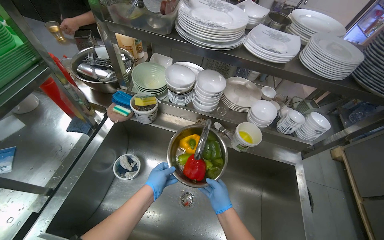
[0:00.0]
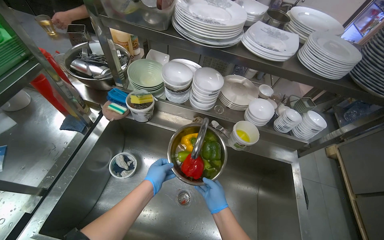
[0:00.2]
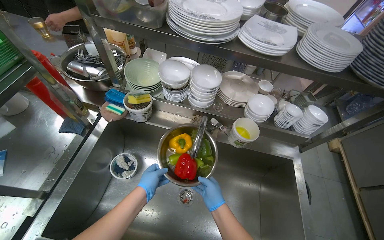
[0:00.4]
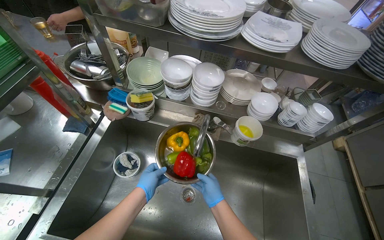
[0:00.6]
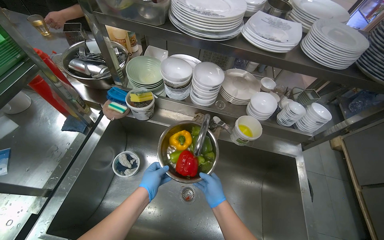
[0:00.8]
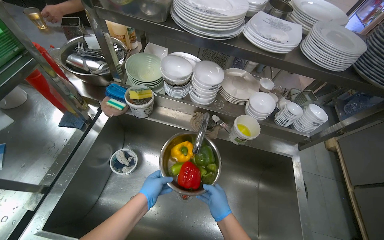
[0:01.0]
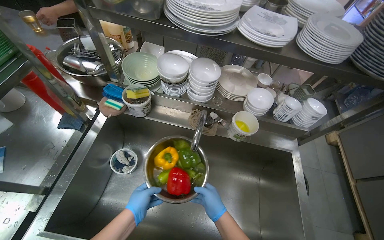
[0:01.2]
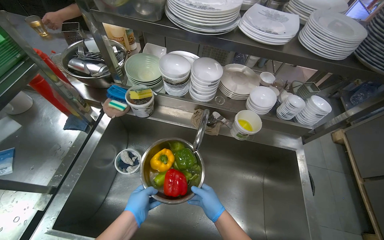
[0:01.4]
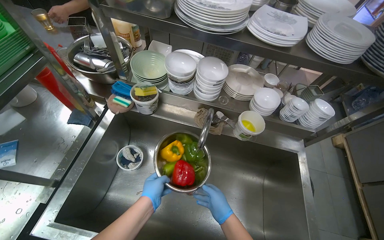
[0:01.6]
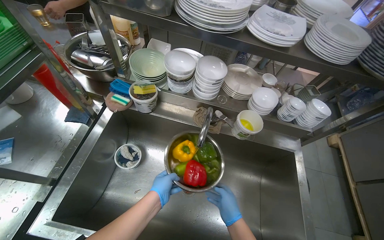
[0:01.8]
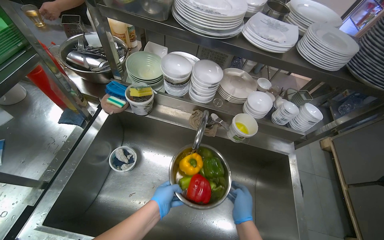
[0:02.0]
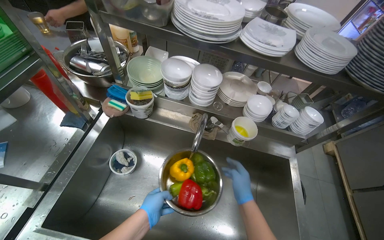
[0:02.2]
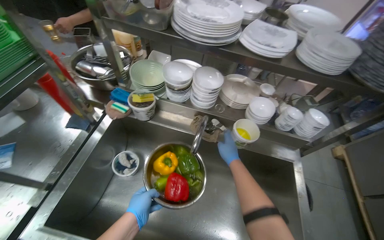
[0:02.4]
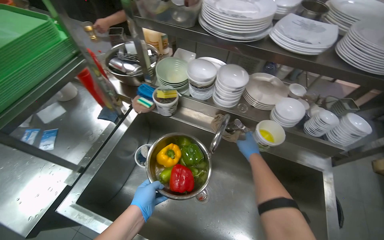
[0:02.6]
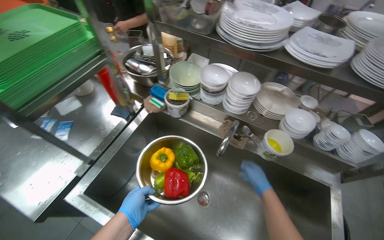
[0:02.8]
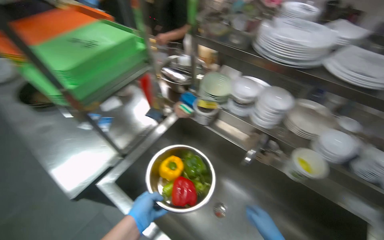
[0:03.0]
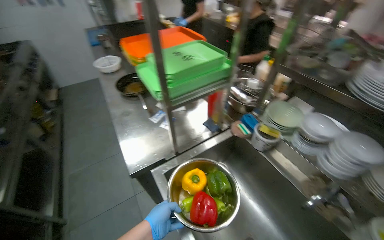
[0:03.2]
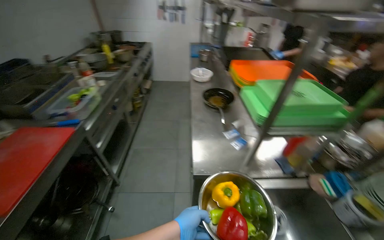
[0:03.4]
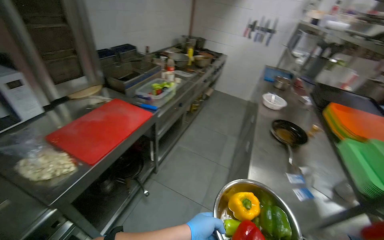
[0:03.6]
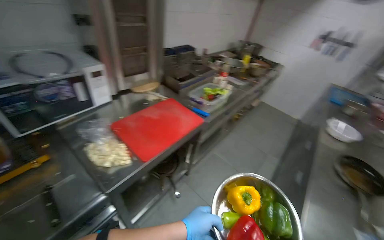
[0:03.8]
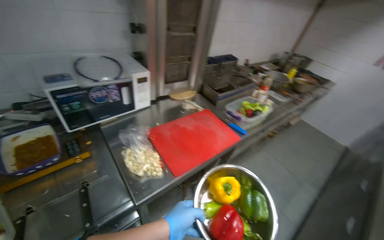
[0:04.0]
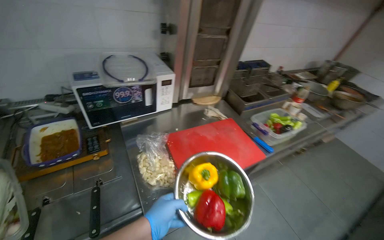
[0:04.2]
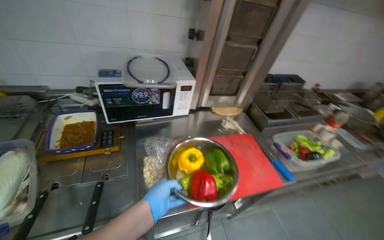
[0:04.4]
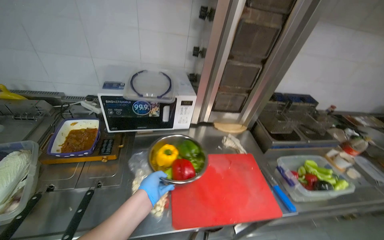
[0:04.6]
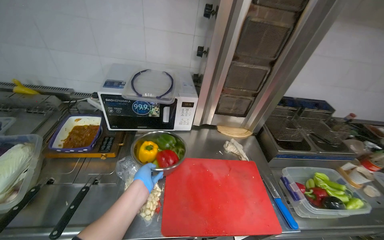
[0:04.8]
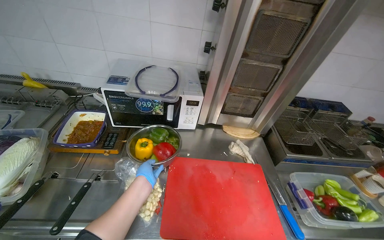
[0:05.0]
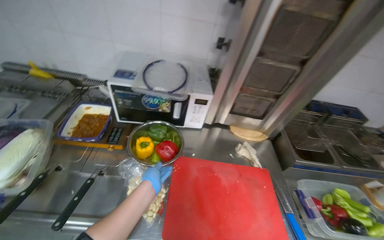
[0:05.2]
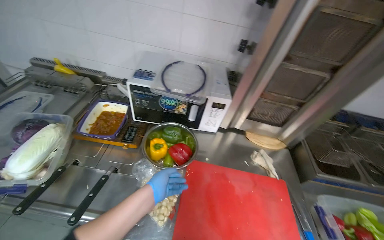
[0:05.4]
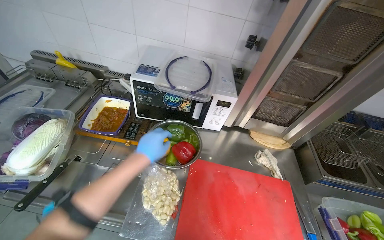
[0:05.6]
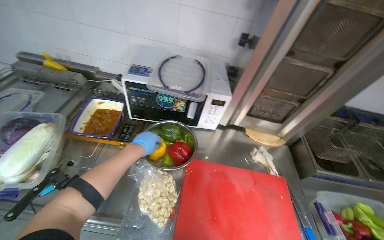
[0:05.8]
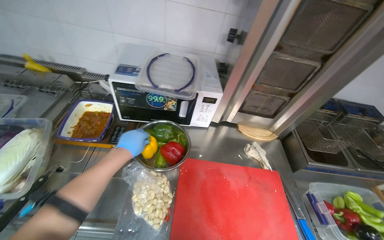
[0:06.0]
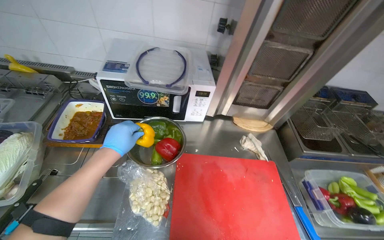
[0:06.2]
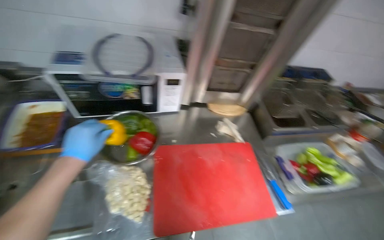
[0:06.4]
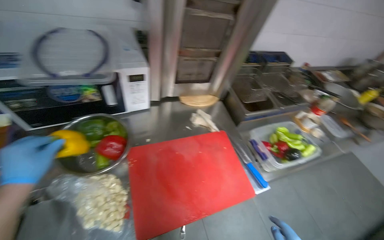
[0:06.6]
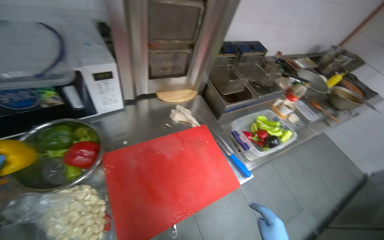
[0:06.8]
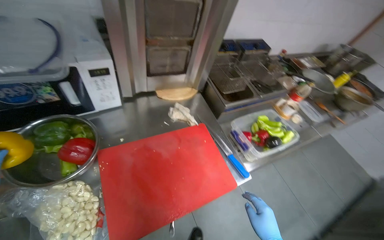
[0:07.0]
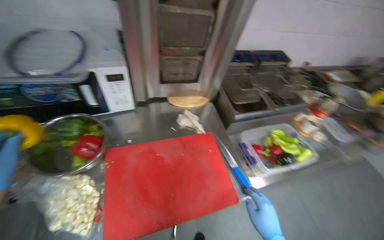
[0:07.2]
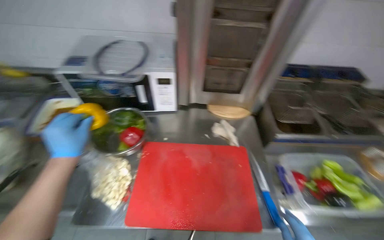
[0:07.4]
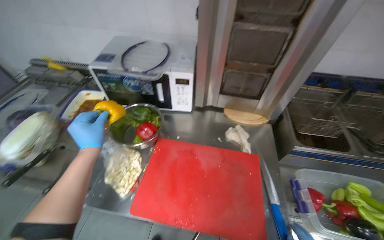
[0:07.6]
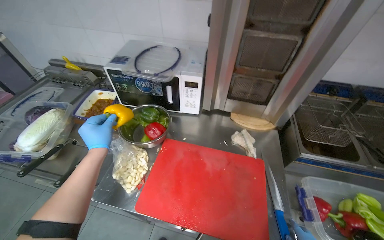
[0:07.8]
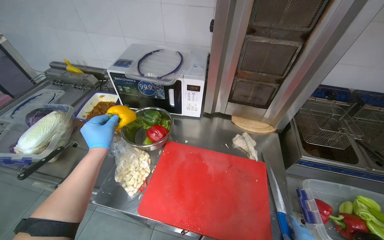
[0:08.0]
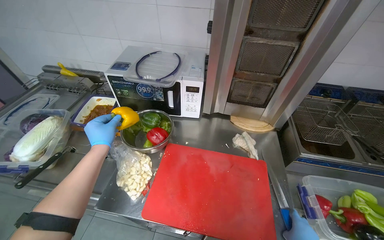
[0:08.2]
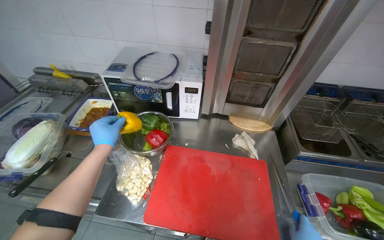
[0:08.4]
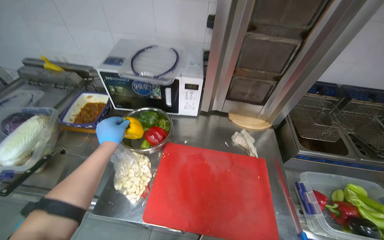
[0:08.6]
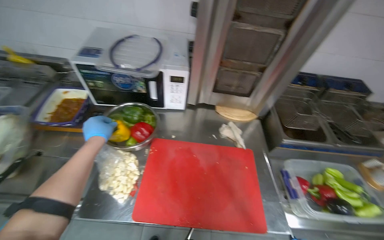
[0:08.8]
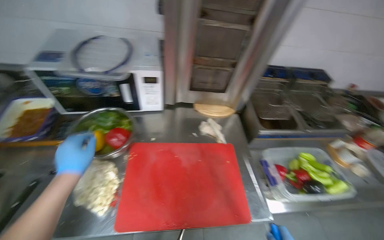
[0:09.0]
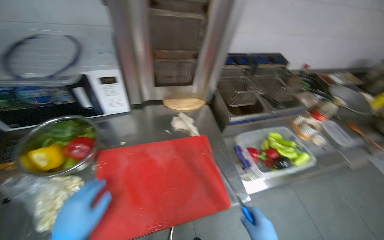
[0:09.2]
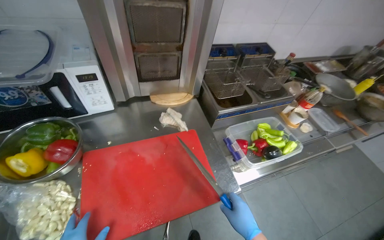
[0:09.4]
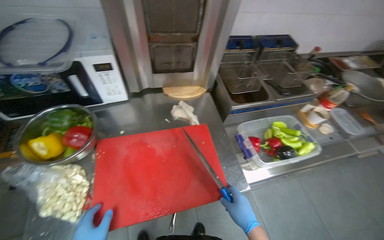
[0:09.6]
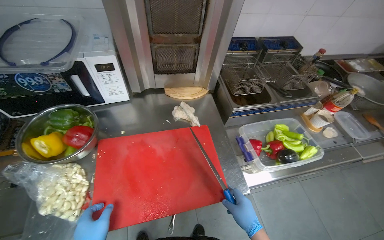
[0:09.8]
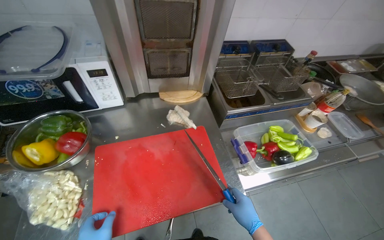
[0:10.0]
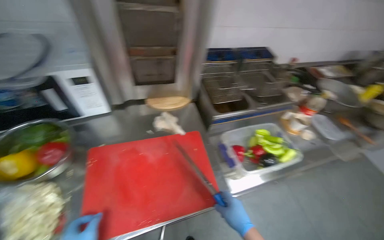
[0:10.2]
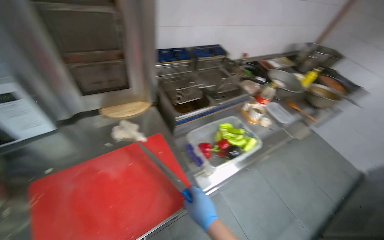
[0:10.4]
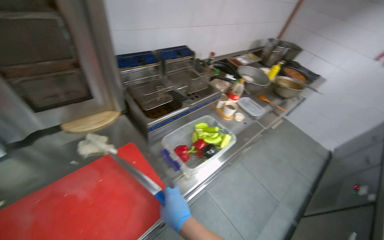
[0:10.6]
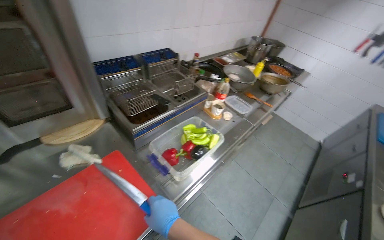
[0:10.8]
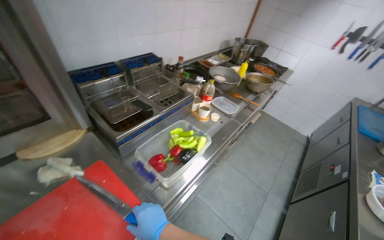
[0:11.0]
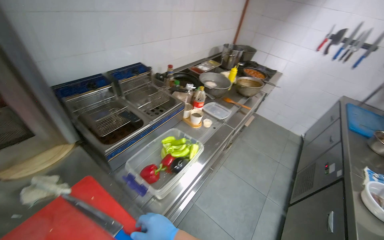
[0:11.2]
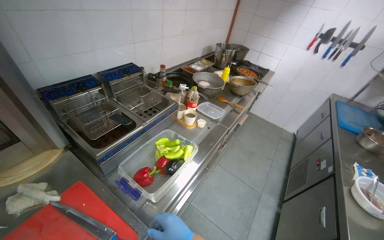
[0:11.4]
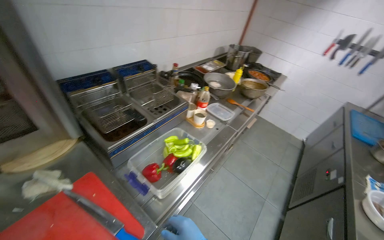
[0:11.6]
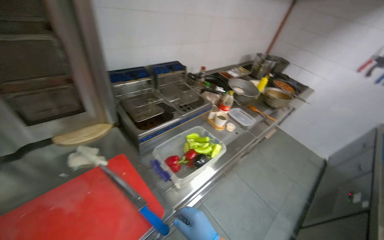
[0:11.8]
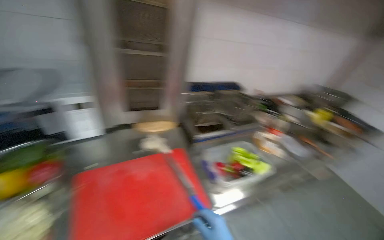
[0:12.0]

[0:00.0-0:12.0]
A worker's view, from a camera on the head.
Job: preparing food.
The whole recording: Taking component from refrigerator and washing vegetables. The worker takes the required component from the refrigerator, places vegetables into a dish, and washes them.
0:01.6 to 0:03.0: The wearer's head swings approximately 25 degrees to the left.
0:03.0 to 0:04.4: The head travels roughly 70 cm. The head turns to the left by about 130 degrees. The camera pitches upward, by roughly 20 degrees.
0:04.4 to 0:06.0: The wearer's head swings roughly 20 degrees to the left. The left hand moves nearer and farther over about 15 cm, changing direction 2 times.
0:09.0 to 0:10.4: The wearer's head swings about 25 degrees to the right.
0:10.4 to 0:12.0: The view tips upward by roughly 10 degrees.

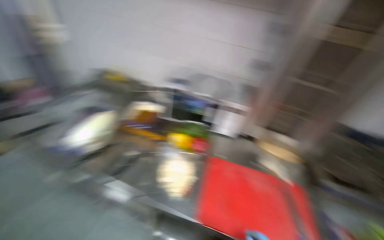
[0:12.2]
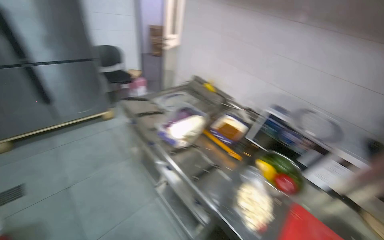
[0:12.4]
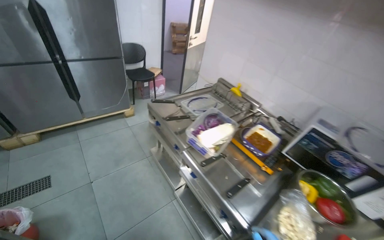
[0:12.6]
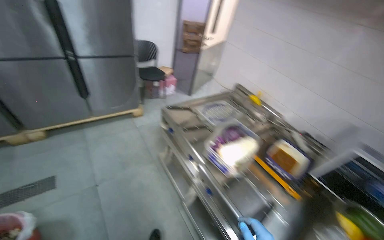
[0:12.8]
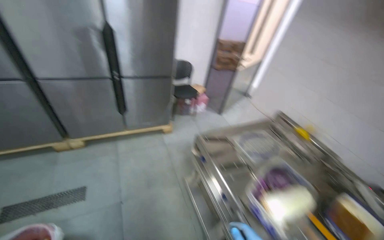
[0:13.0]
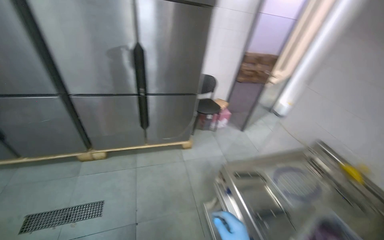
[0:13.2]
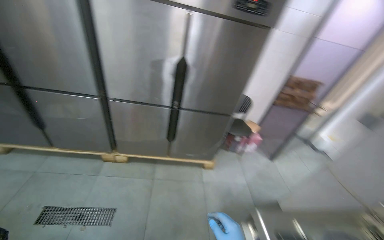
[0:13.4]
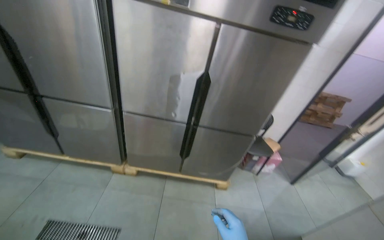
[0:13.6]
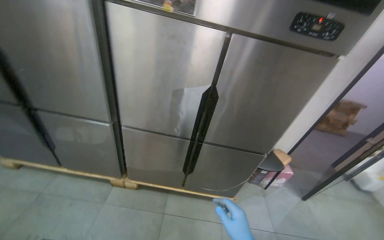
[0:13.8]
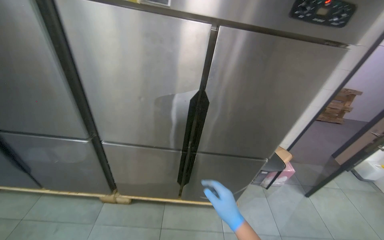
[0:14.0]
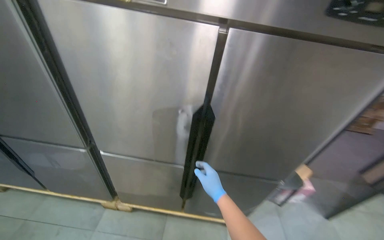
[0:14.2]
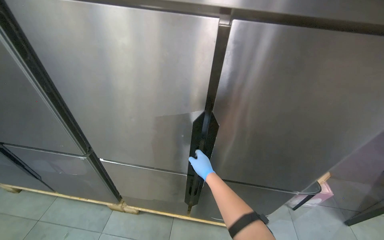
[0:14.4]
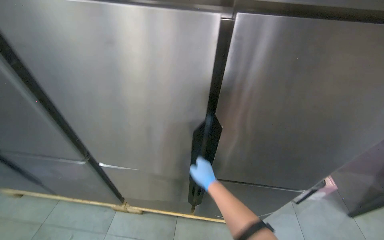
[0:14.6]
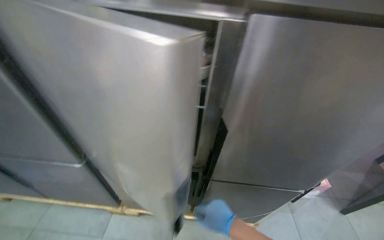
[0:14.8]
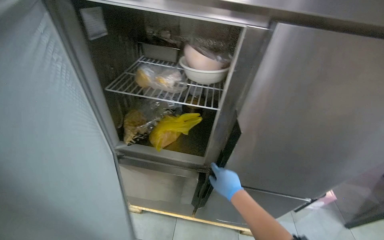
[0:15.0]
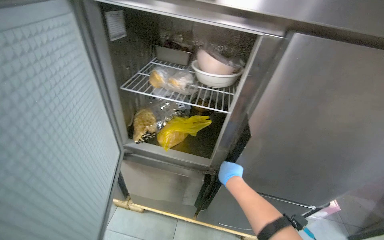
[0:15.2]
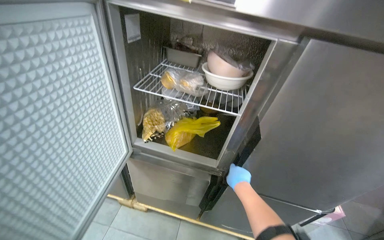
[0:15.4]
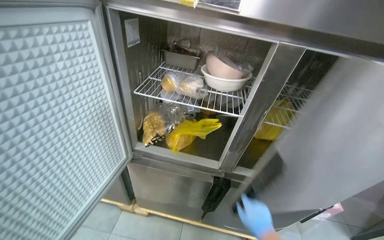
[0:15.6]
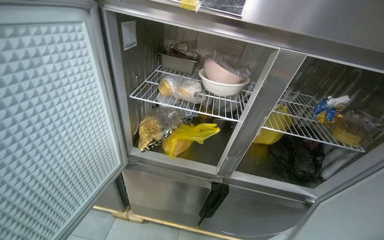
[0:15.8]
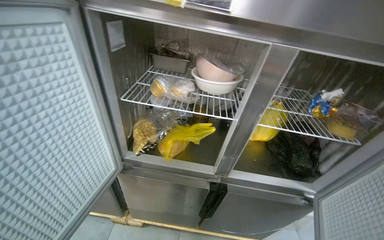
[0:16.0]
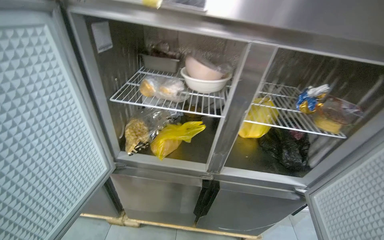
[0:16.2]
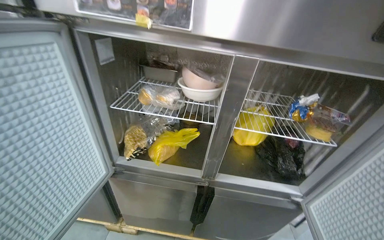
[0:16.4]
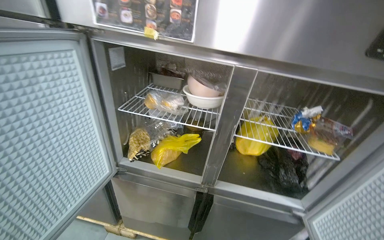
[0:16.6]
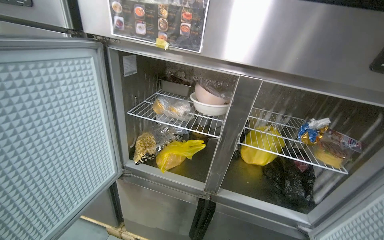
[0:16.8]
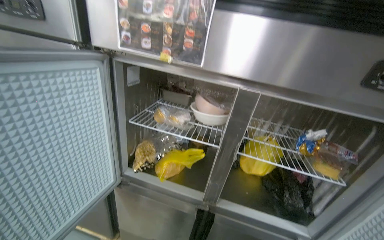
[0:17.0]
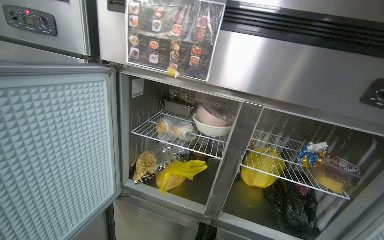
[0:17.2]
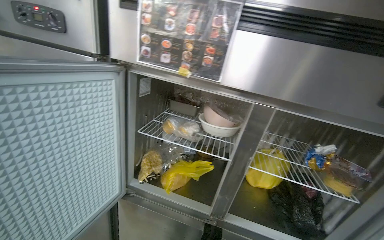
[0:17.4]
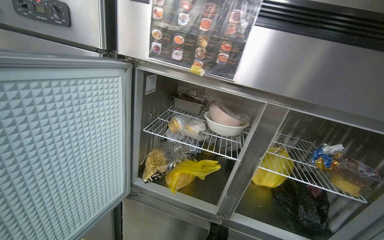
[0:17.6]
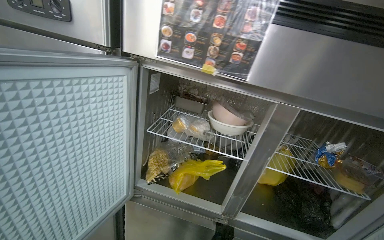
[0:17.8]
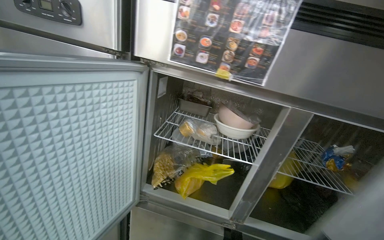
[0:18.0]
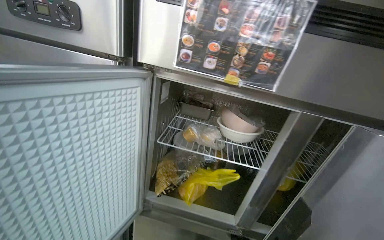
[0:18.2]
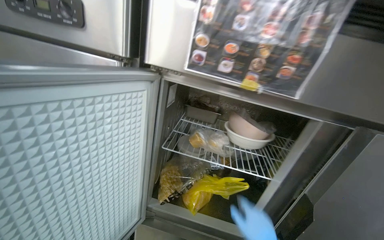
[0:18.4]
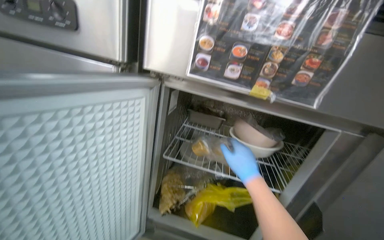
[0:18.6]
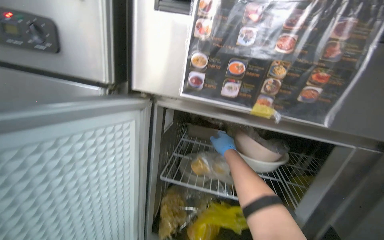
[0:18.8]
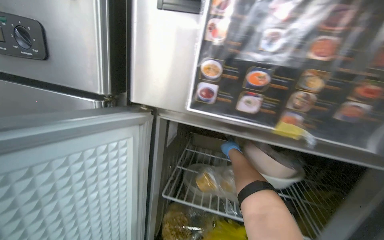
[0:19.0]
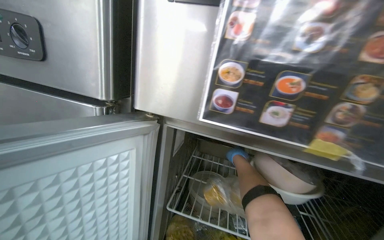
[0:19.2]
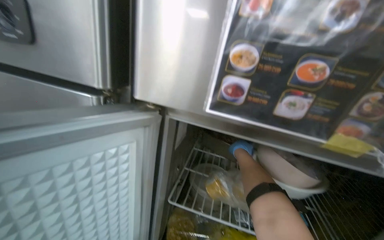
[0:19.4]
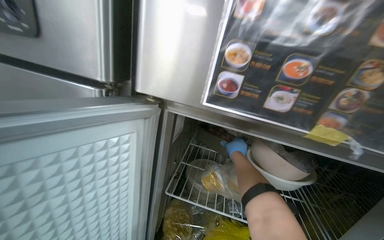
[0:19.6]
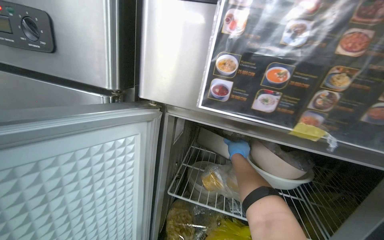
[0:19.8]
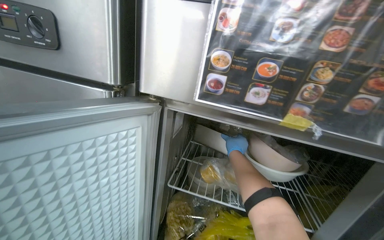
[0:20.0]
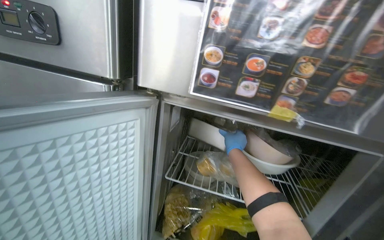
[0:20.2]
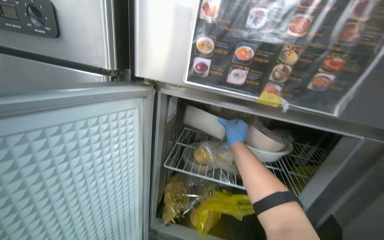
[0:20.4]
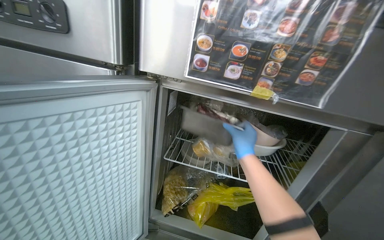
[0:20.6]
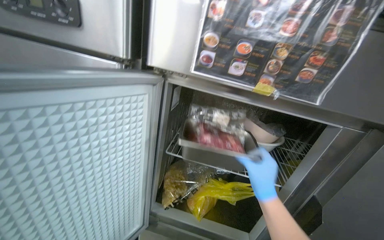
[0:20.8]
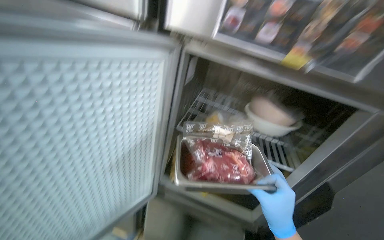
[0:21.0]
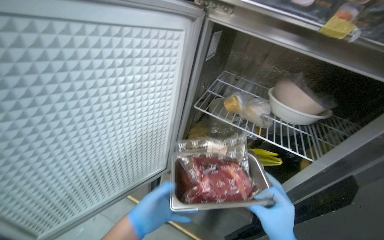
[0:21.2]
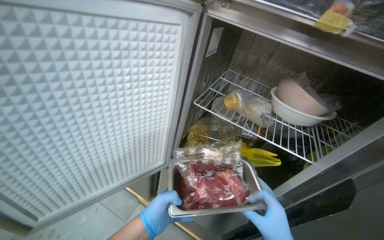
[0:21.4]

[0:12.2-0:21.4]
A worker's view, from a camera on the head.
Job: preparing food.
The whole recording: Taking component from refrigerator and washing vegetables. The worker takes the required component from the refrigerator, places vegetables into a dish, and washes them.
0:12.2 to 0:13.8: The camera is carried some 1.5 m. The wearer's head swings approximately 75 degrees to the left. The view tips upward by roughly 20 degrees.
0:13.8 to 0:15.2: The camera is carried some 40 cm.
0:19.8 to 0:21.4: The view tips downward by some 20 degrees.
